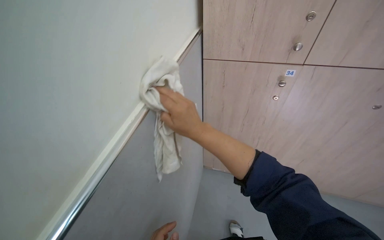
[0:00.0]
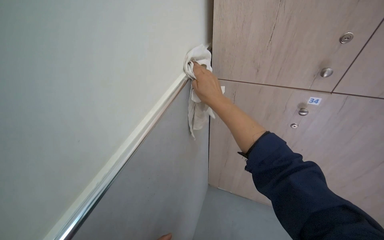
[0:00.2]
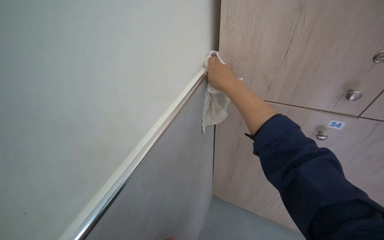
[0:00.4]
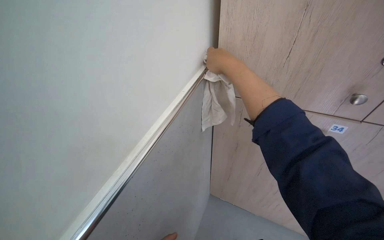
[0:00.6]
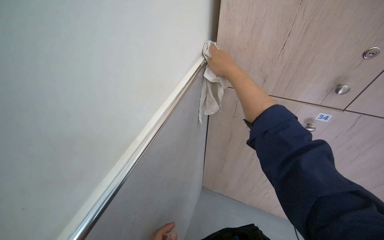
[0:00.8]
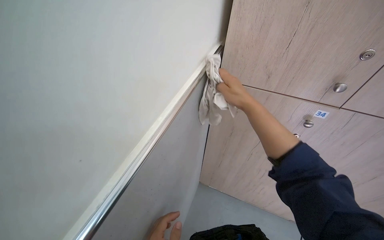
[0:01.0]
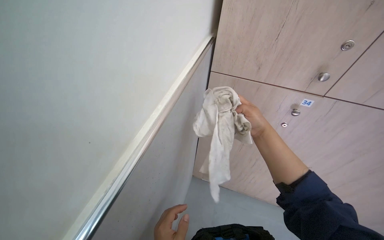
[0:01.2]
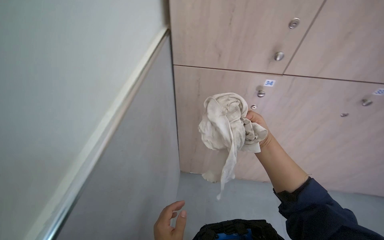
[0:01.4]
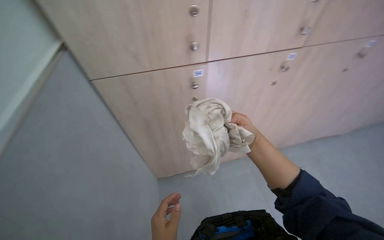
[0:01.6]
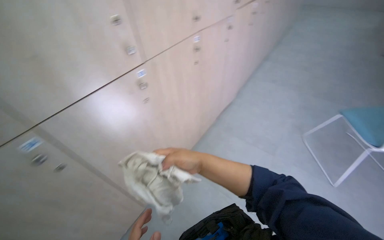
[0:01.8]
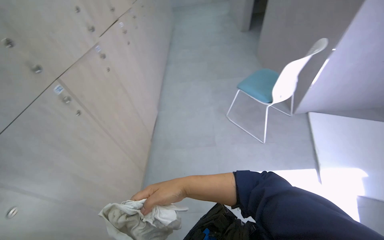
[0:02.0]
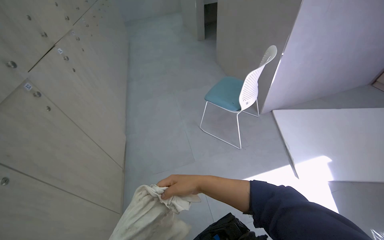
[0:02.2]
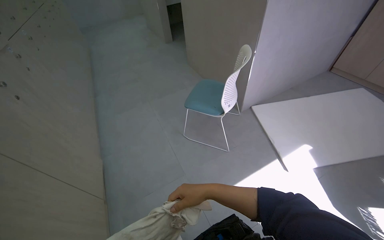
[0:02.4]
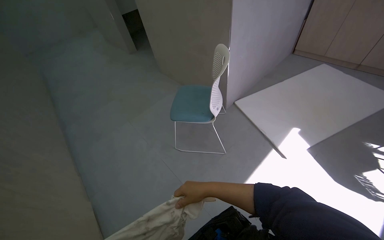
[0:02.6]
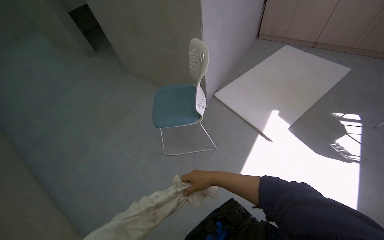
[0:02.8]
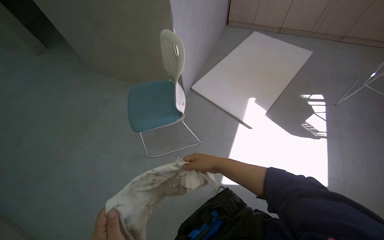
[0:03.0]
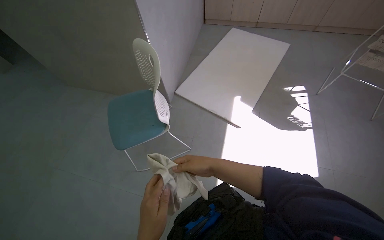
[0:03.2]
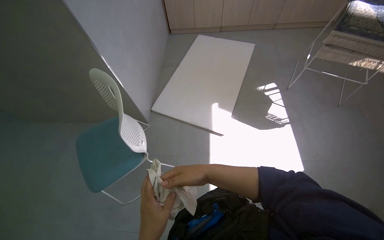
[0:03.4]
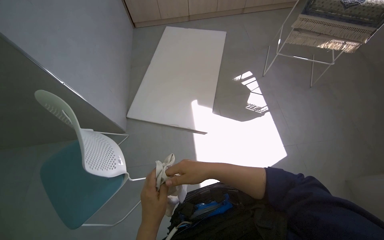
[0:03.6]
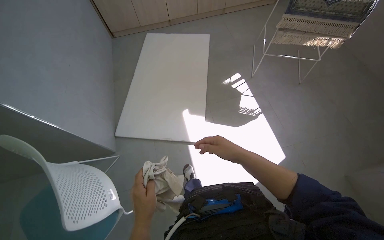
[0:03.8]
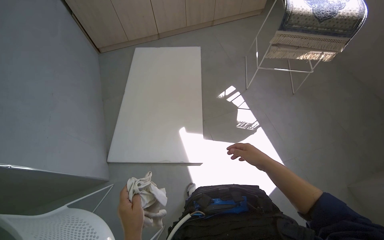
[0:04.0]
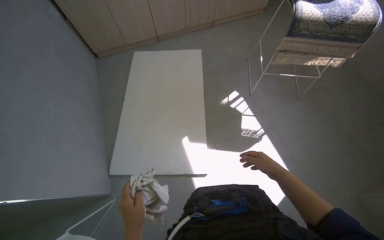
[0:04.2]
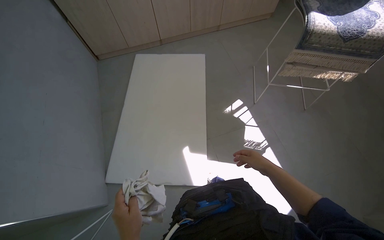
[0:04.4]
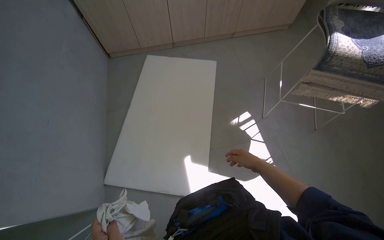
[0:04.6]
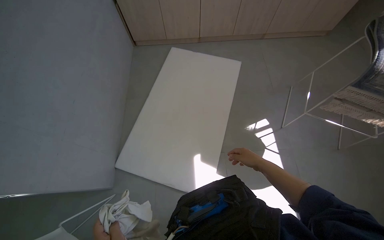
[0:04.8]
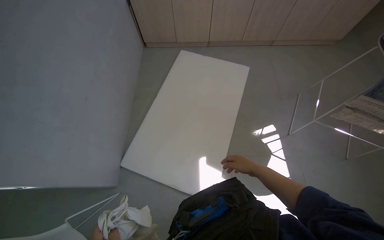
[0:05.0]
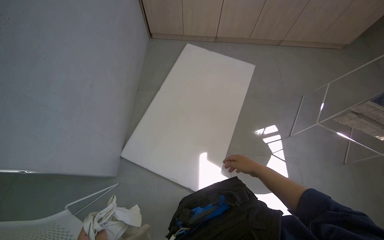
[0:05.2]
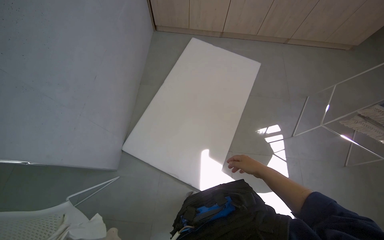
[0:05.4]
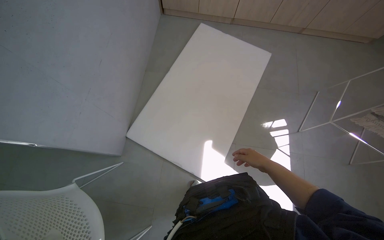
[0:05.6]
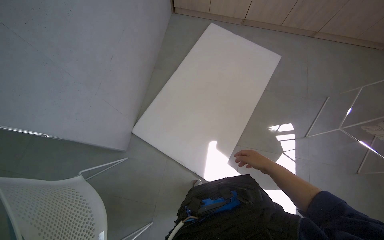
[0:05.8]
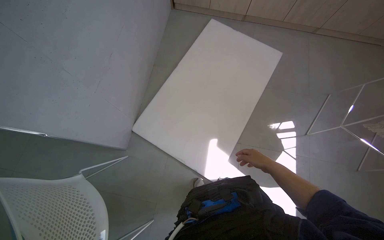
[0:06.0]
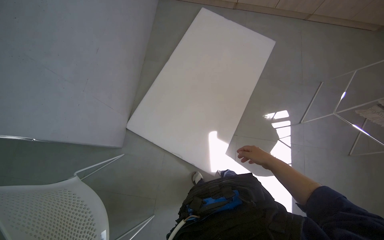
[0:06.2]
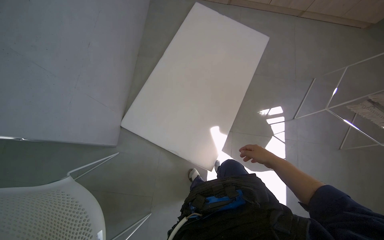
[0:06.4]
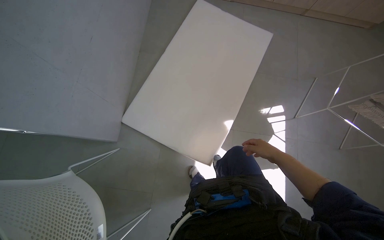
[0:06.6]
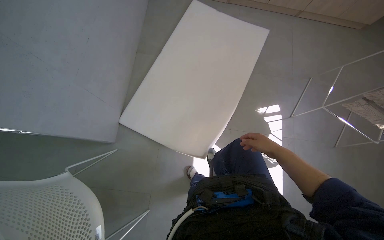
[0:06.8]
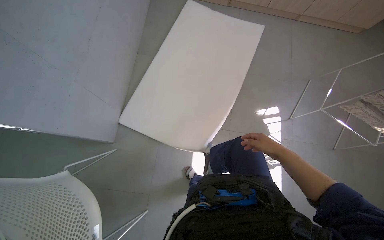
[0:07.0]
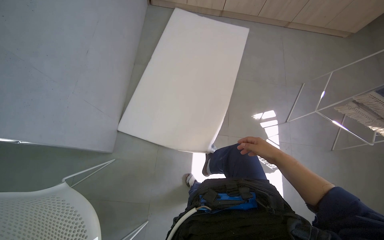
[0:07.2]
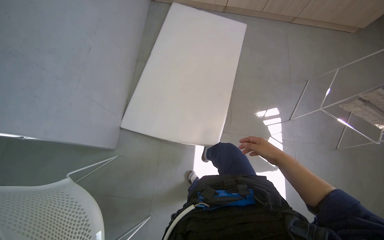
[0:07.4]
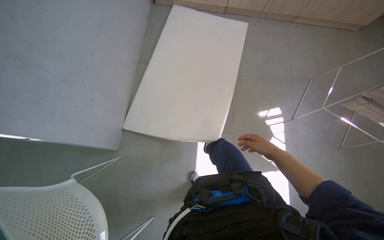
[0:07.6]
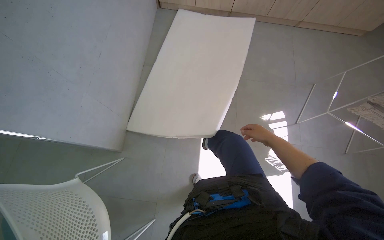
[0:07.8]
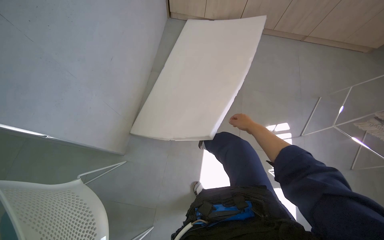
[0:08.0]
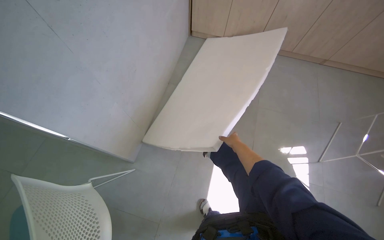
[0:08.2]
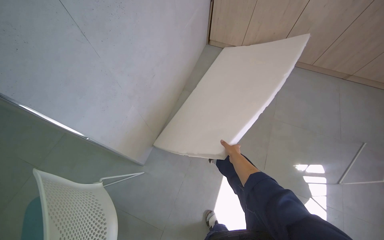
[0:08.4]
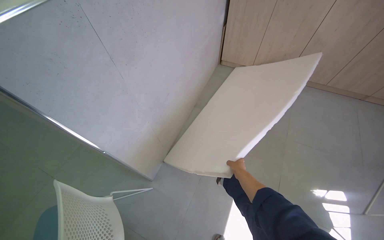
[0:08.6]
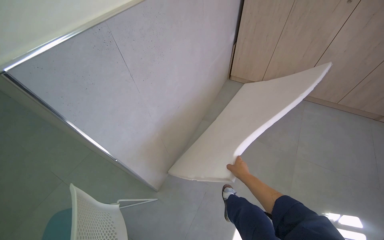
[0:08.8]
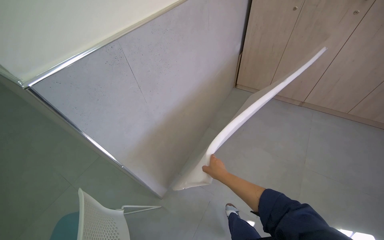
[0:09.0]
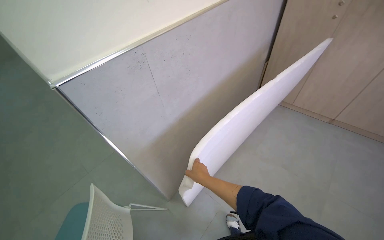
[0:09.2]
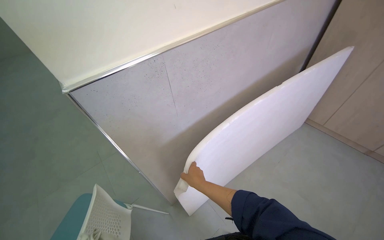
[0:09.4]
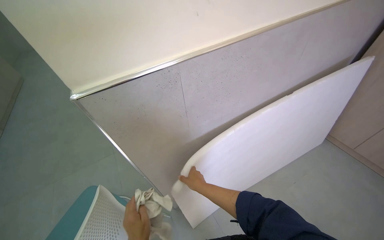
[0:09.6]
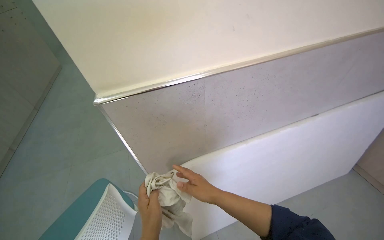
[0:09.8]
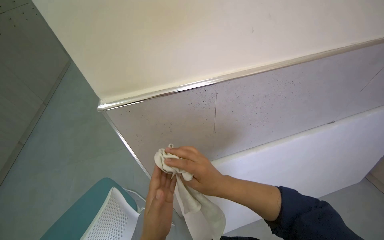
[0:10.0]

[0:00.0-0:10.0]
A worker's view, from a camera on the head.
Job: wiping surfaces.
The whole recording: Wiping wall trim and adjusting mat. The worker wipes the wall trim with a cloth and adjusts a mat on the floor.
0:00.0 to 0:01.4: The right hand moves to the right and farther from the camera, roughly 40 cm.
0:01.4 to 0:02.8: The camera travels some 80 cm. The head rotates roughly 110 degrees to the right.
0:02.8 to 0:04.2: The camera is carried roughly 80 cm. The wearer looks approximately 55 degrees further to the right.
0:04.2 to 0:05.8: The wearer looks roughly 30 degrees further to the left.
0:07.2 to 0:08.6: The head rotates some 20 degrees to the left. The view tips upward by approximately 15 degrees. The right hand goes approximately 35 cm to the left.
0:08.6 to 0:10.0: The wearer's head swings roughly 50 degrees to the left.

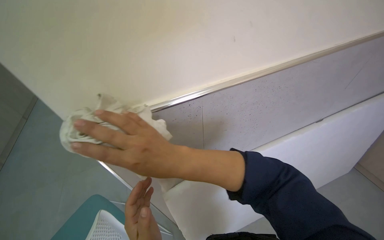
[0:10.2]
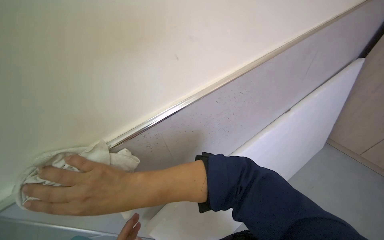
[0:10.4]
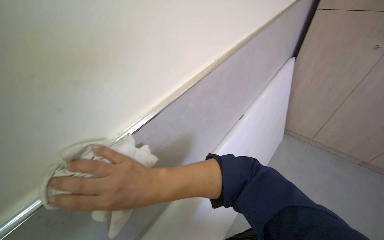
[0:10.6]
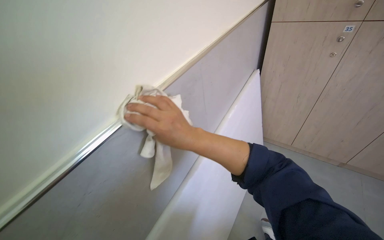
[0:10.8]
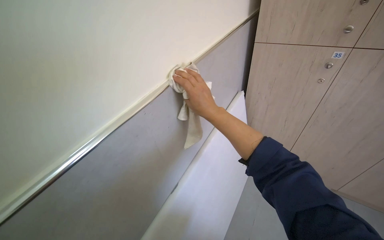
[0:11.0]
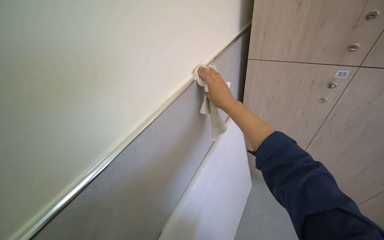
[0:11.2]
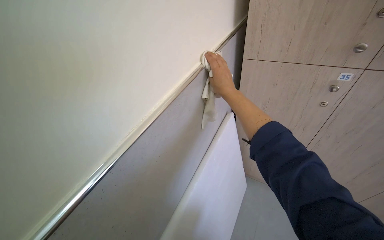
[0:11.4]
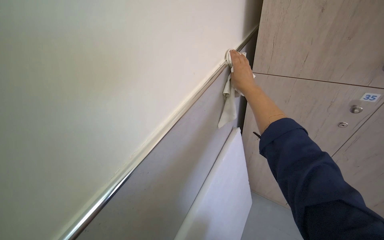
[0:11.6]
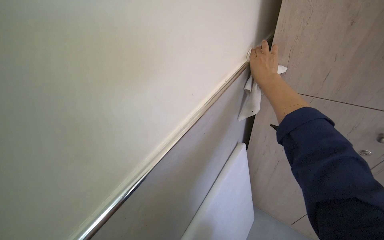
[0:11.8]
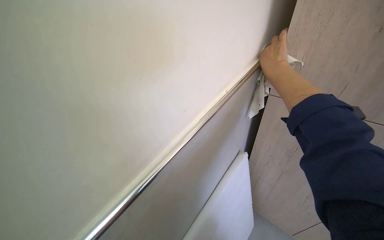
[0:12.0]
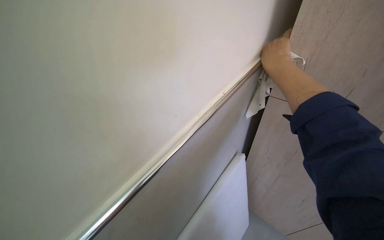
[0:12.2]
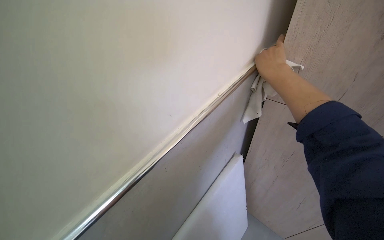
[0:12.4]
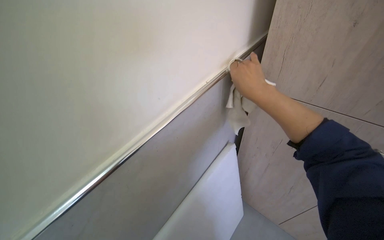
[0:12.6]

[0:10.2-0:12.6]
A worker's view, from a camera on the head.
Job: wiping surfaces.
The whole recording: Wiping wall trim and adjusting mat. The worker wipes the wall trim with a cloth and adjusts a mat on the floor.
0:10.2 to 0:11.4: The wearer looks some 15 degrees further to the right. The right hand goes about 70 cm up the picture, farther from the camera and to the right.
0:11.4 to 0:12.6: The view tilts some 25 degrees upward.

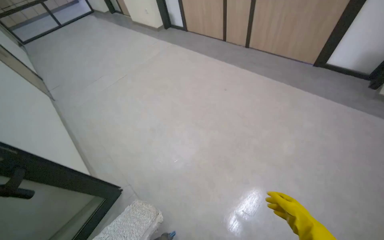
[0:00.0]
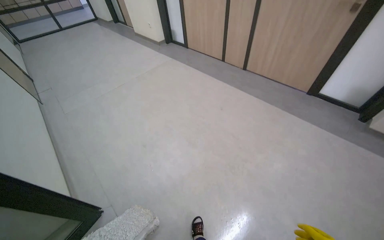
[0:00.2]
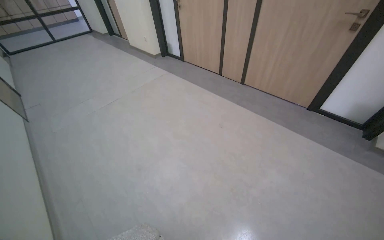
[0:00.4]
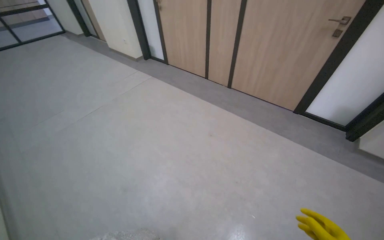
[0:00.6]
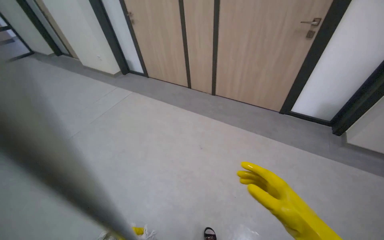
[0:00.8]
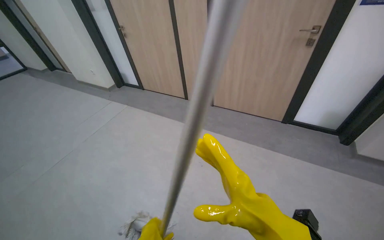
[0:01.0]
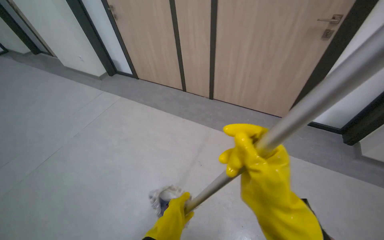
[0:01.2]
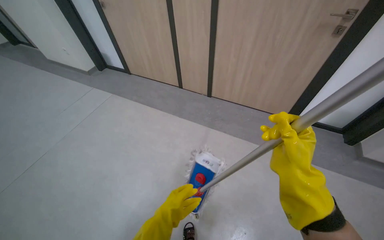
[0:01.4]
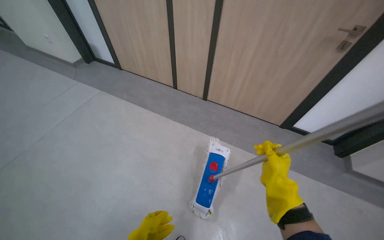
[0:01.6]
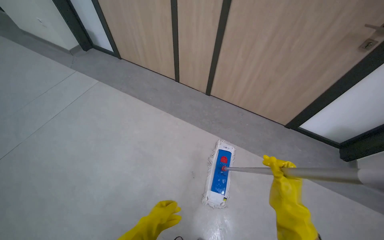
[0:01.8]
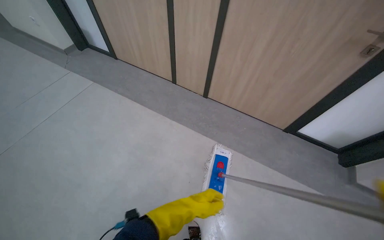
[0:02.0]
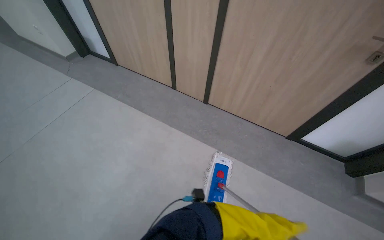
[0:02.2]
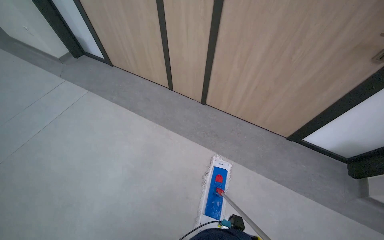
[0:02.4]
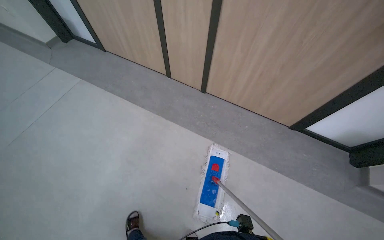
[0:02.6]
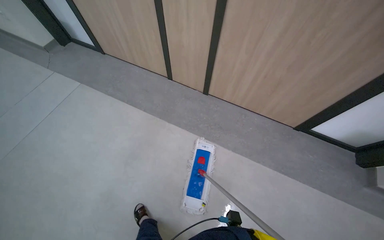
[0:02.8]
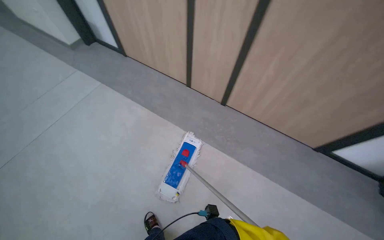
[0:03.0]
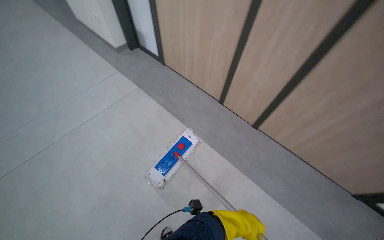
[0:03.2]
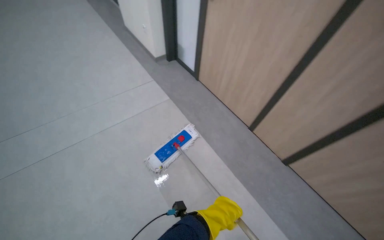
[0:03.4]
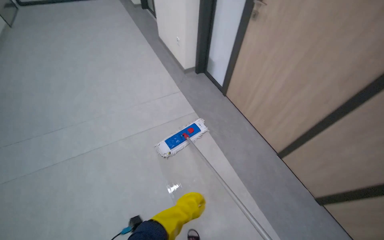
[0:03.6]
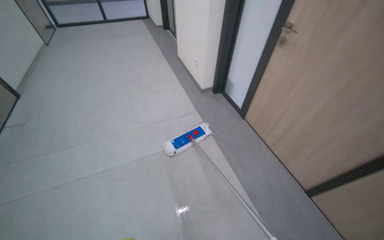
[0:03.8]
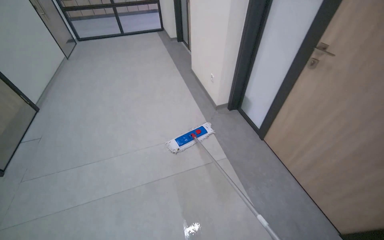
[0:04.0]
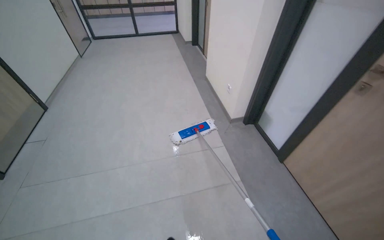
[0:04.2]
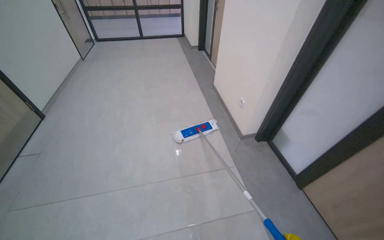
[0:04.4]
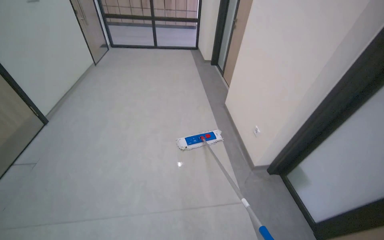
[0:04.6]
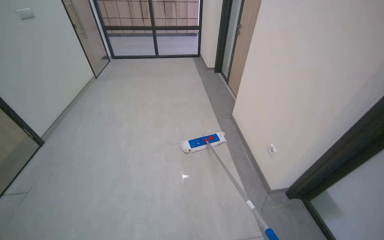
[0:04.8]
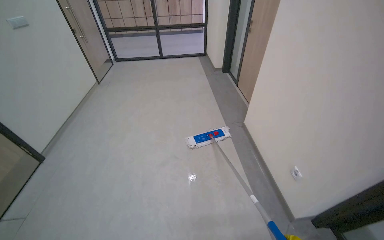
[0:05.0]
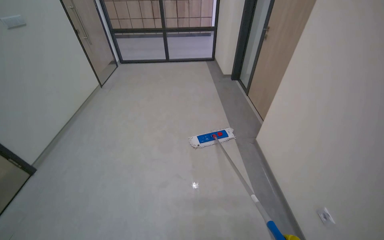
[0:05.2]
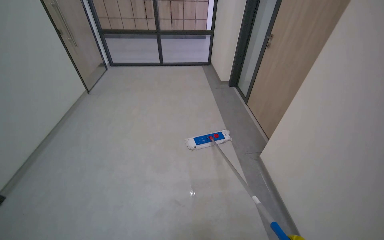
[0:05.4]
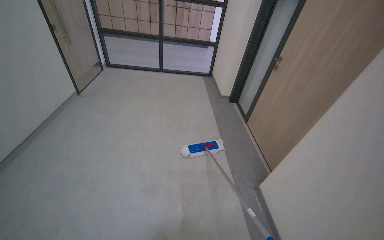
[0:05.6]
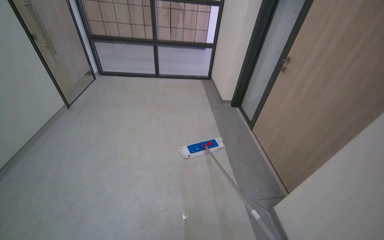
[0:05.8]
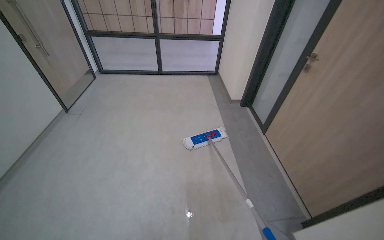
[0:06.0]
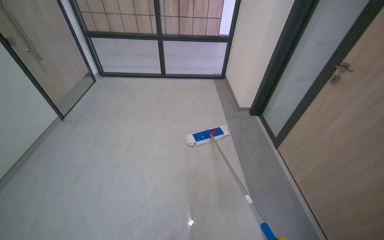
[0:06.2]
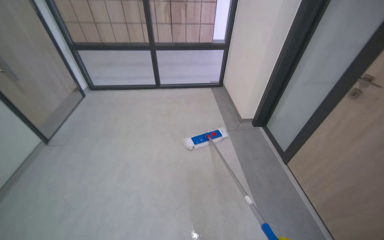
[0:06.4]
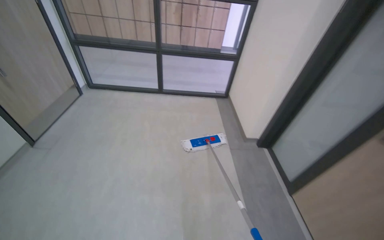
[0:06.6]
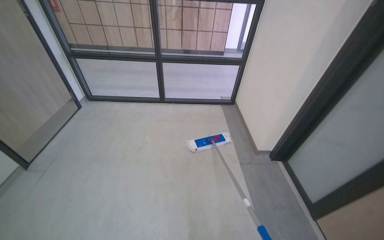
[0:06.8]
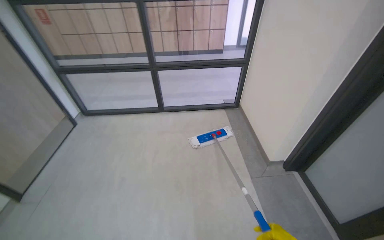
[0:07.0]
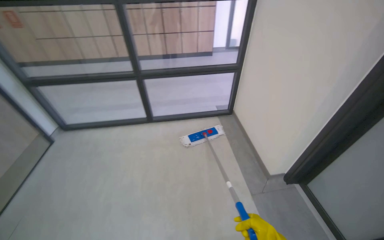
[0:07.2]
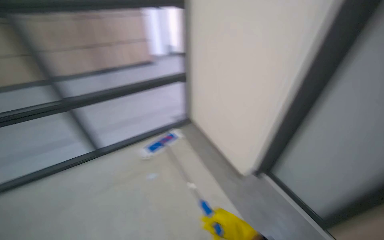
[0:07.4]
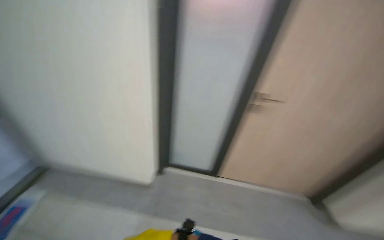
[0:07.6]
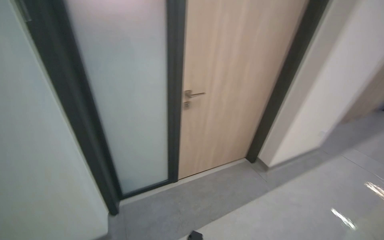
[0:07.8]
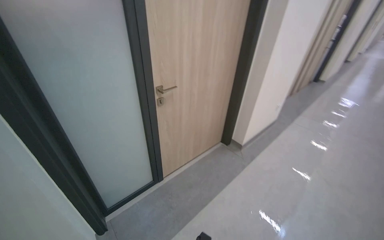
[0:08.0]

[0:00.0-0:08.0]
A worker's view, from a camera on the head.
Job: mopping floor.
The whole recording: Mopping hallway floor. The worker mops the hallway floor with a flat mop.
0:00.0 to 0:01.6: The wearer moves some 1 m. The view pans to the right by approximately 20 degrees.
0:01.6 to 0:03.2: The camera travels about 50 cm.
0:03.2 to 0:04.8: The camera is carried approximately 1.5 m. The wearer looks about 40 degrees further to the left. The wearer looks about 20 degrees further upward.
0:04.8 to 0:06.4: The wearer moves roughly 2 m.
0:06.4 to 0:08.0: The wearer moves approximately 1 m. The wearer looks roughly 80 degrees further to the right.
